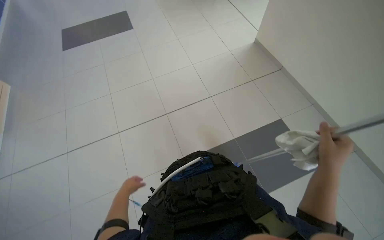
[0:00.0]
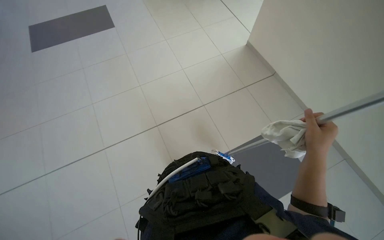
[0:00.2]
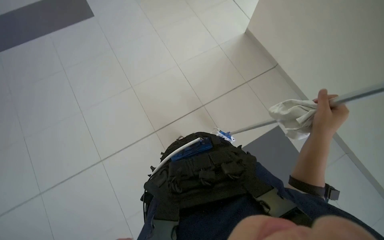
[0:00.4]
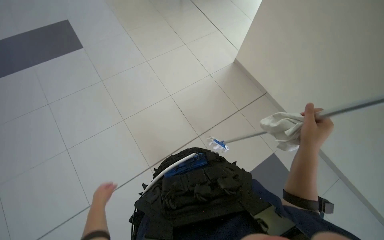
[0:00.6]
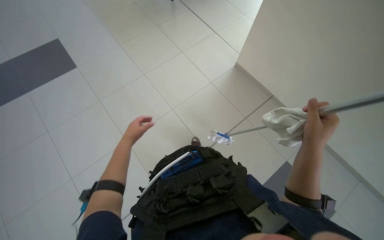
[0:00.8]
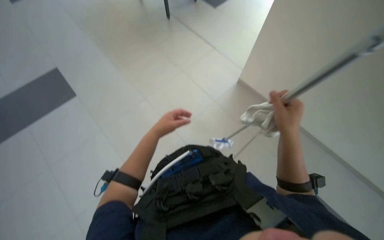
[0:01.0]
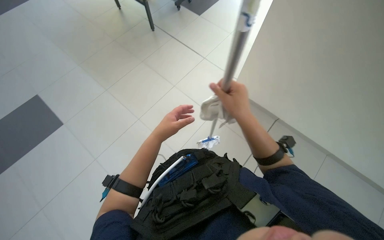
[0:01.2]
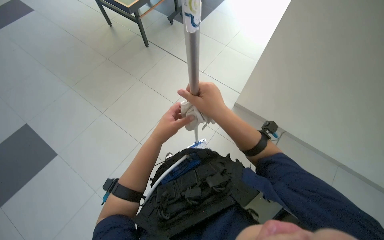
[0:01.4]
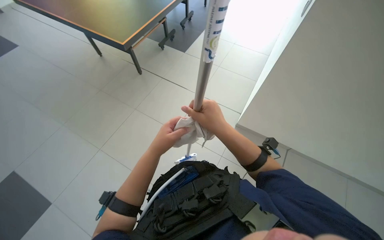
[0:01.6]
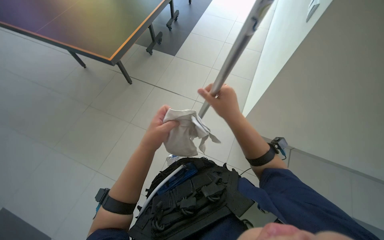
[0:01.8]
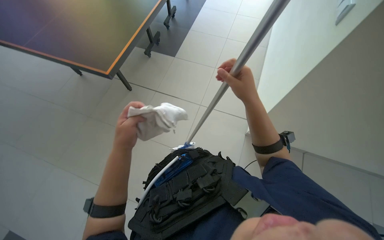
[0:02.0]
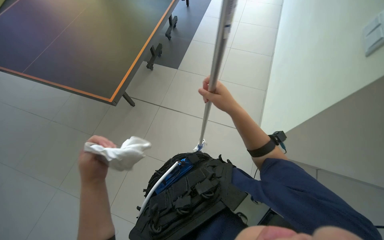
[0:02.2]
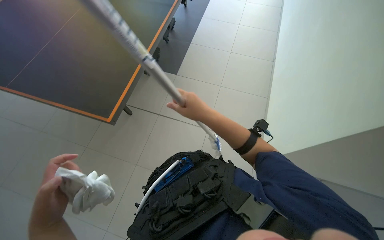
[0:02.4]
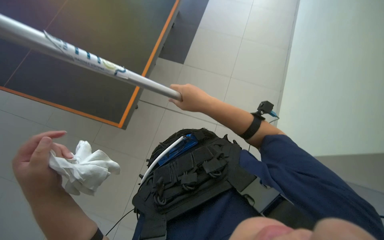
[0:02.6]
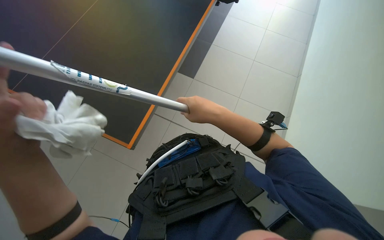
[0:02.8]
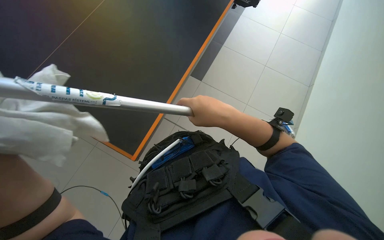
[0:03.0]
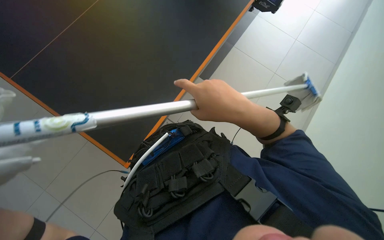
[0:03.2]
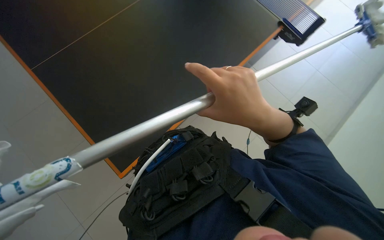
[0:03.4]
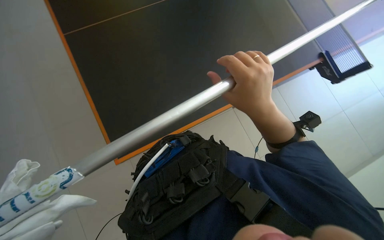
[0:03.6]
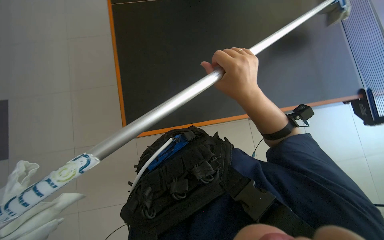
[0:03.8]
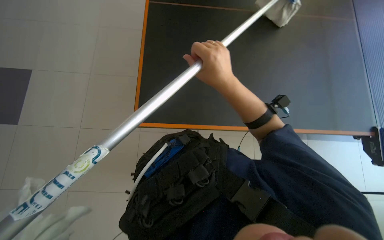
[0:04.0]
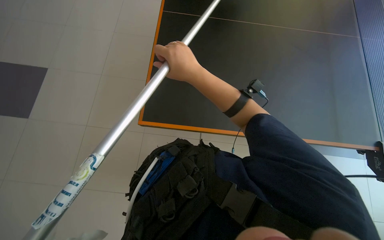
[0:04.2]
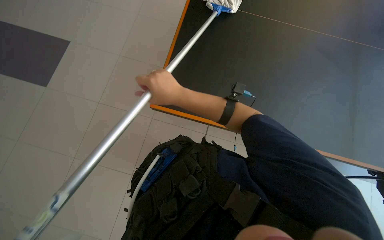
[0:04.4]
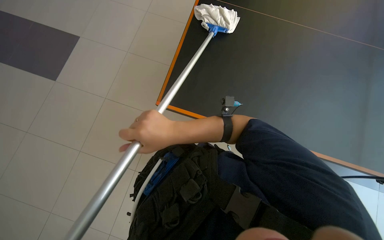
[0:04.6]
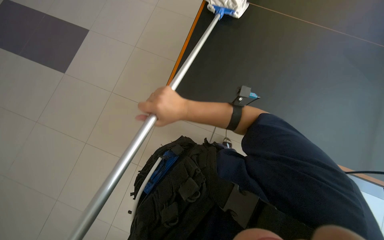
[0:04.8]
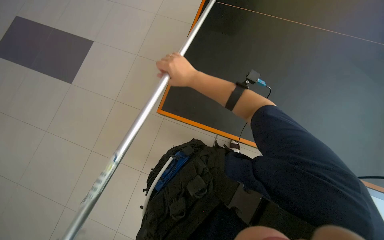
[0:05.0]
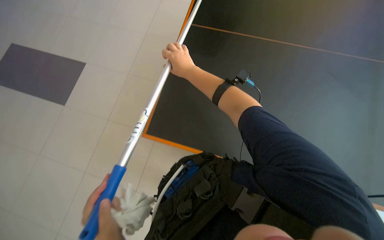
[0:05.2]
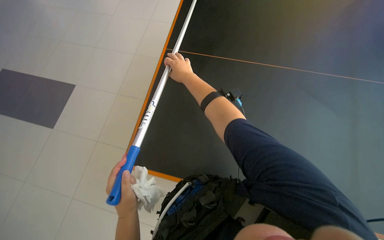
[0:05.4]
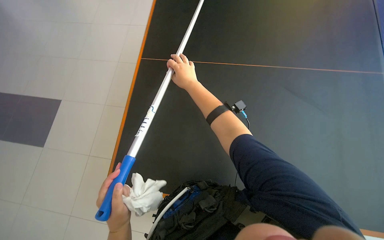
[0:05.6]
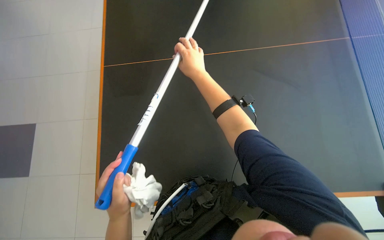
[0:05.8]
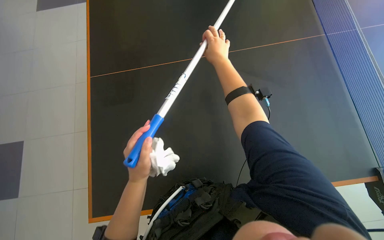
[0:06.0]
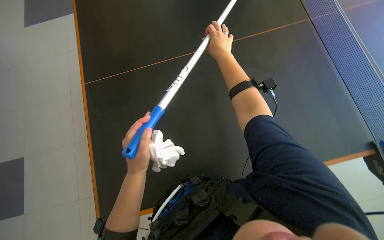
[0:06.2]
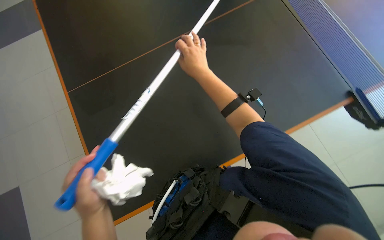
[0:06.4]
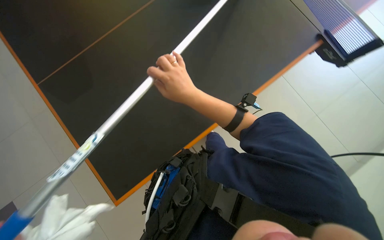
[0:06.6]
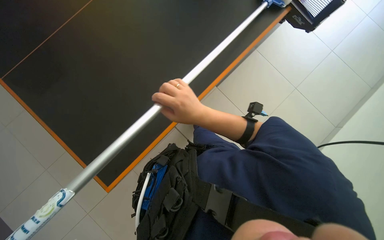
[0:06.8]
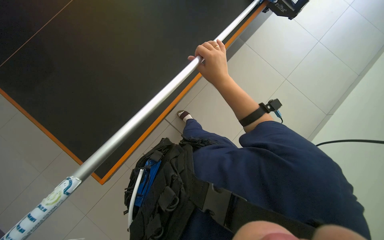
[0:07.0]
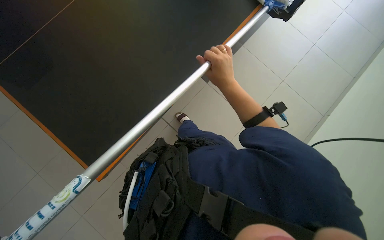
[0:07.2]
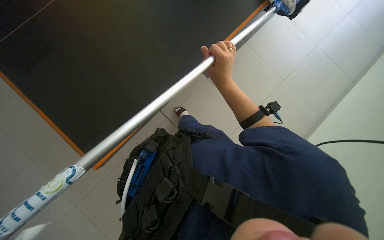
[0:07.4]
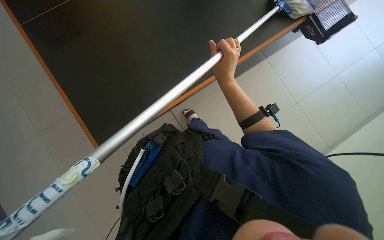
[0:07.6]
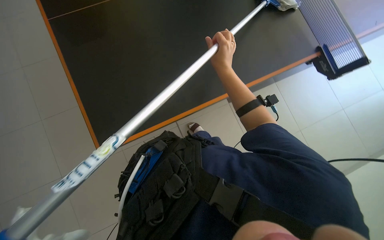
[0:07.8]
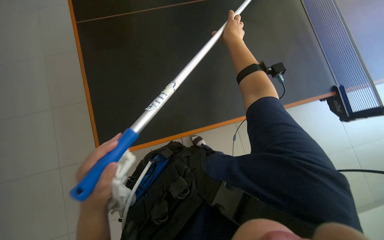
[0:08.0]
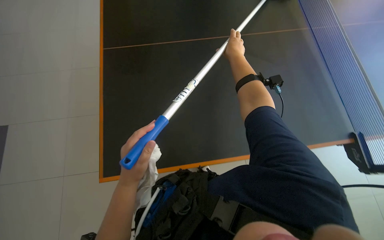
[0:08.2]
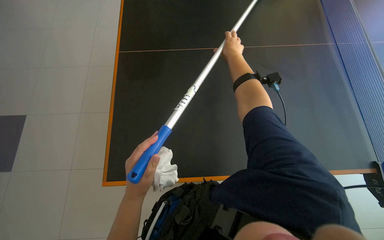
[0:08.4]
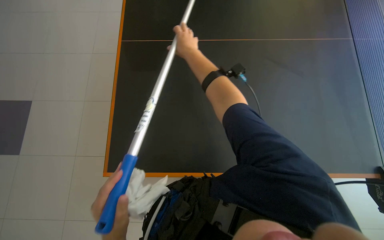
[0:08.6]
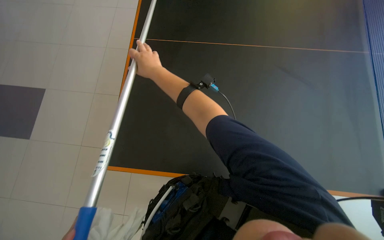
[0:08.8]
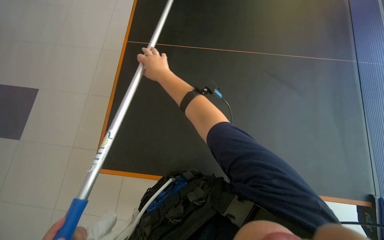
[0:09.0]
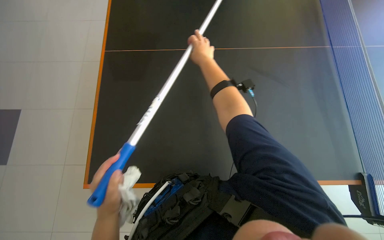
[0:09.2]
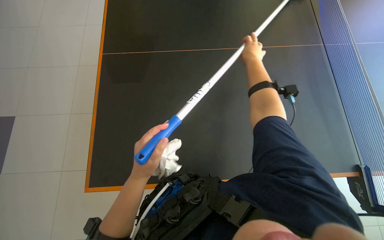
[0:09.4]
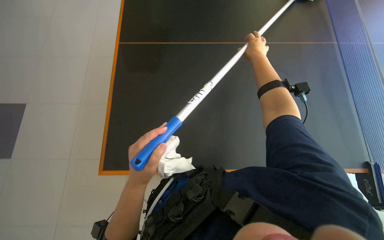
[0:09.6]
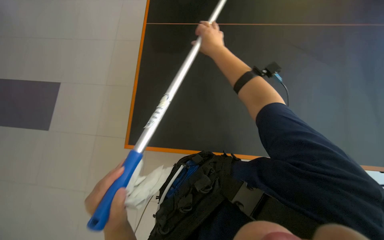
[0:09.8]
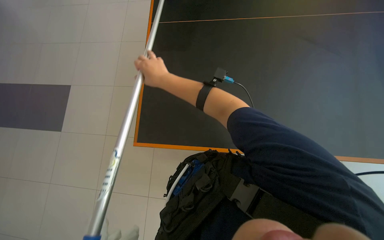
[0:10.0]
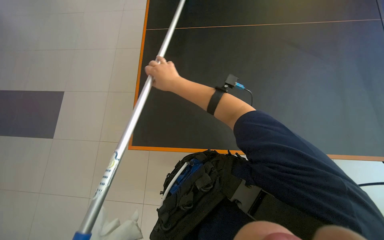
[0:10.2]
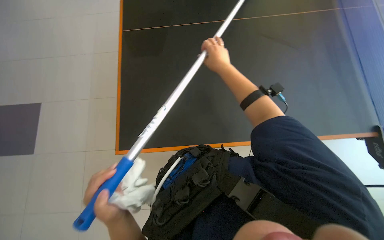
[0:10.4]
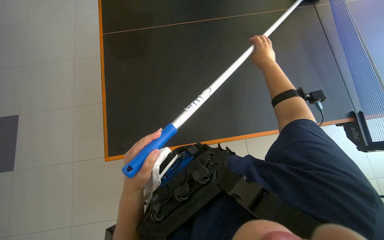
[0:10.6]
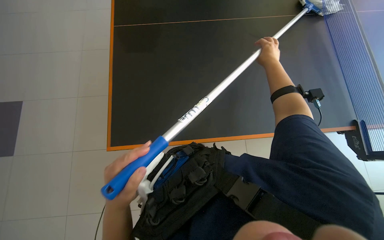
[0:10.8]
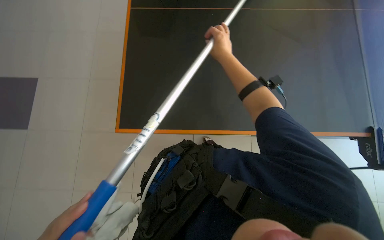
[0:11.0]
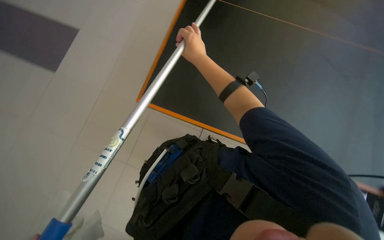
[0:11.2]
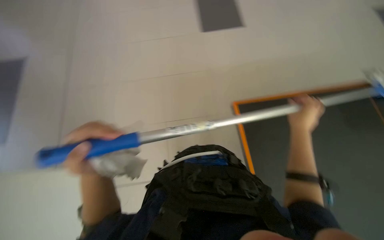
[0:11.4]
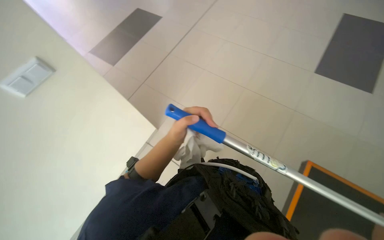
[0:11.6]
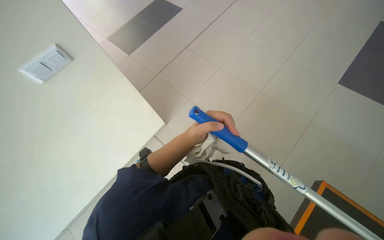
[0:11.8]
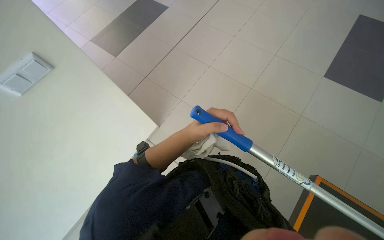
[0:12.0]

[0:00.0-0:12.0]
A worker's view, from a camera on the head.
Job: wiping surfaces.
The whole recording: Cleaning large black table. The worker cleans a large black table using a pole with a white cloth.
0:06.0 to 0:07.6: The wearer looks roughly 35 degrees further to the right. The camera pitches downward, by about 25 degrees.
0:07.6 to 0:09.0: The right hand is displaced to the left and farther from the camera by roughly 15 cm.
0:09.0 to 0:10.4: The right hand moves left and right over some 30 cm, changing direction 2 times.
0:10.4 to 0:12.0: The scene turns about 25 degrees clockwise in the picture.

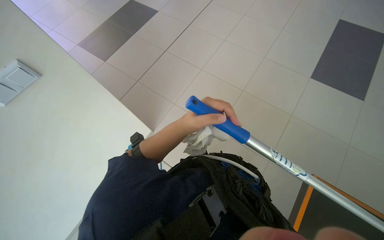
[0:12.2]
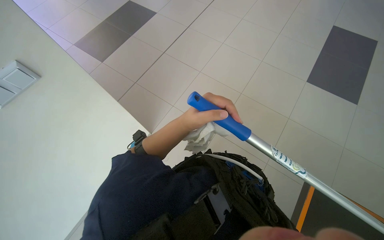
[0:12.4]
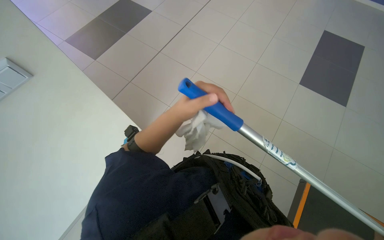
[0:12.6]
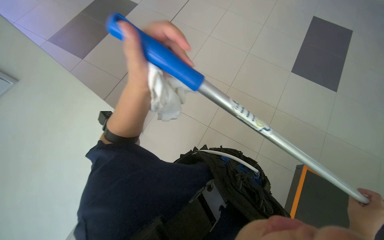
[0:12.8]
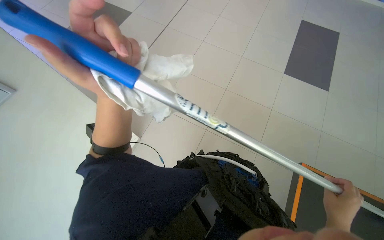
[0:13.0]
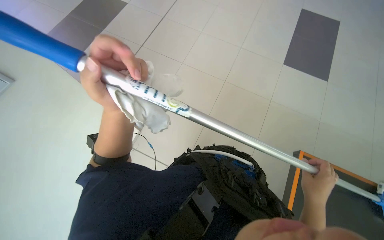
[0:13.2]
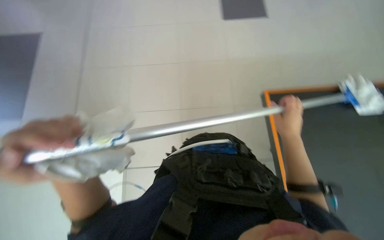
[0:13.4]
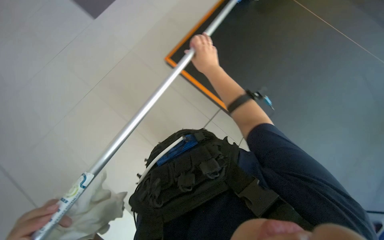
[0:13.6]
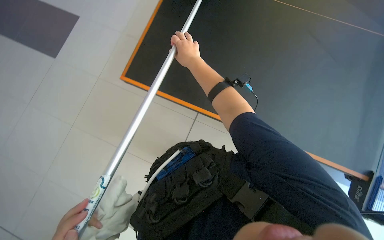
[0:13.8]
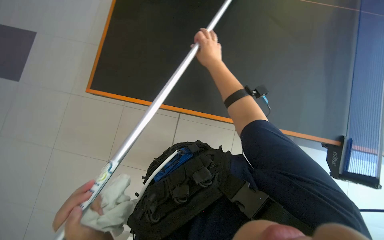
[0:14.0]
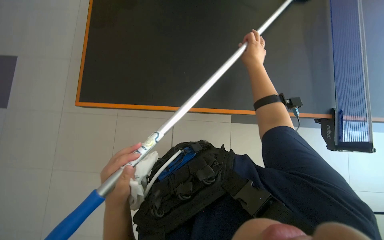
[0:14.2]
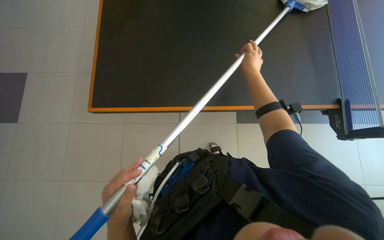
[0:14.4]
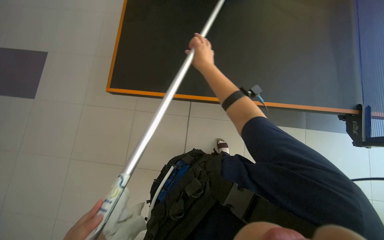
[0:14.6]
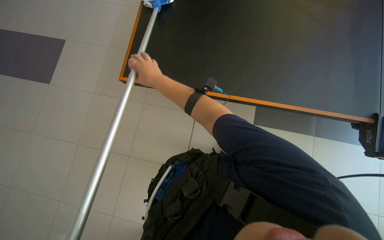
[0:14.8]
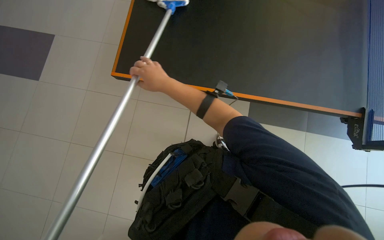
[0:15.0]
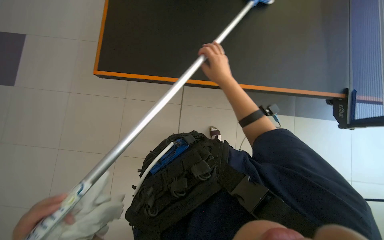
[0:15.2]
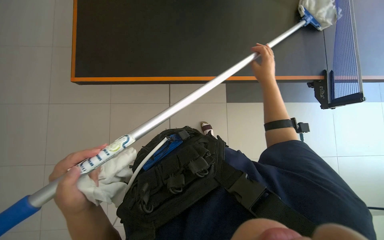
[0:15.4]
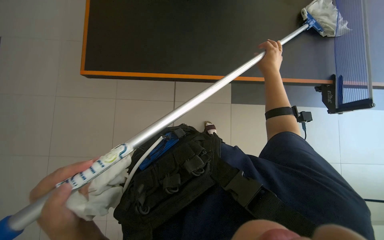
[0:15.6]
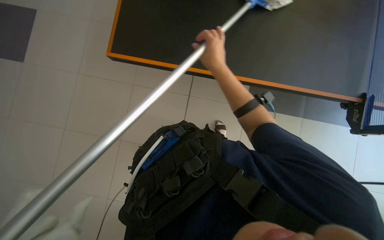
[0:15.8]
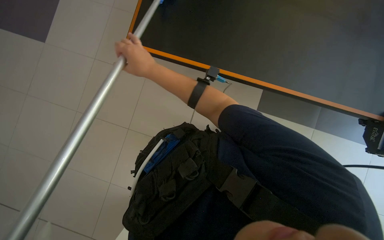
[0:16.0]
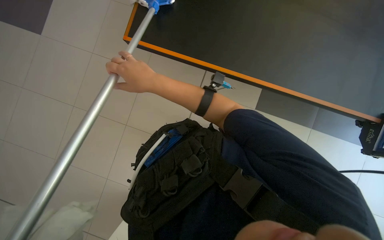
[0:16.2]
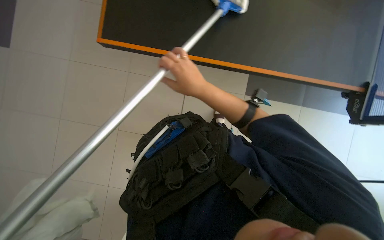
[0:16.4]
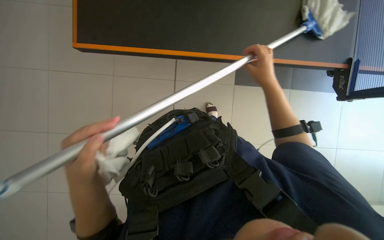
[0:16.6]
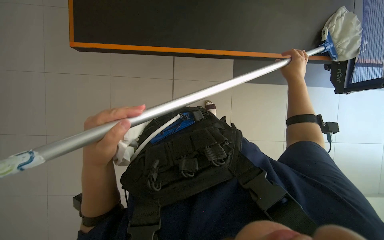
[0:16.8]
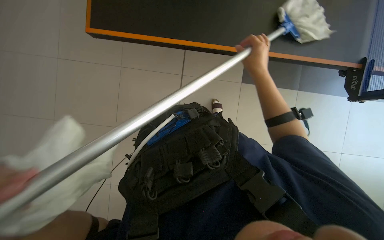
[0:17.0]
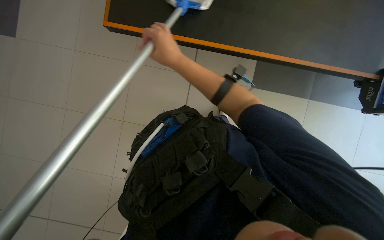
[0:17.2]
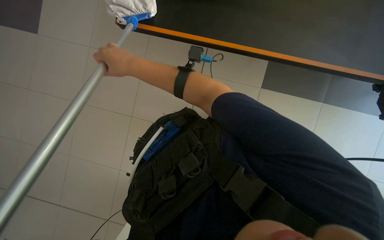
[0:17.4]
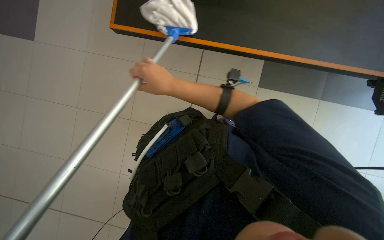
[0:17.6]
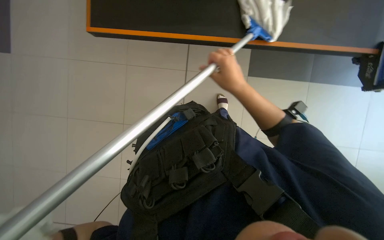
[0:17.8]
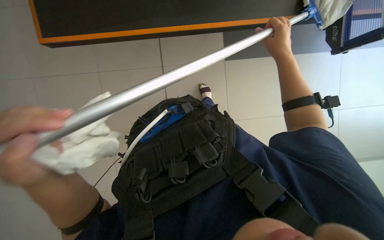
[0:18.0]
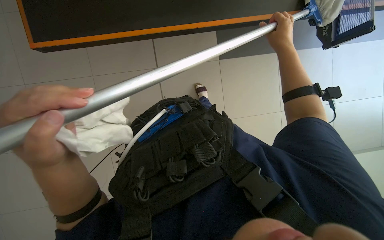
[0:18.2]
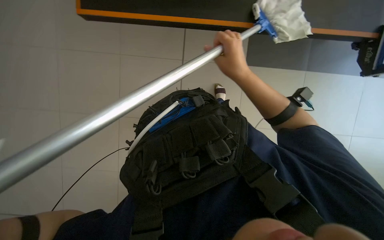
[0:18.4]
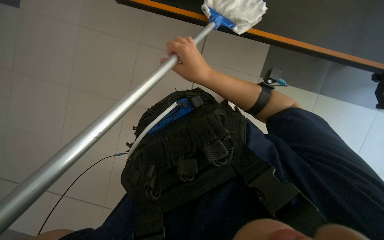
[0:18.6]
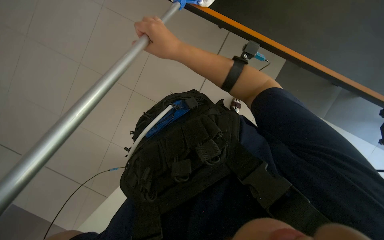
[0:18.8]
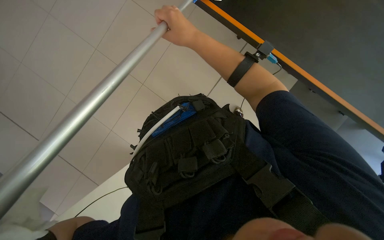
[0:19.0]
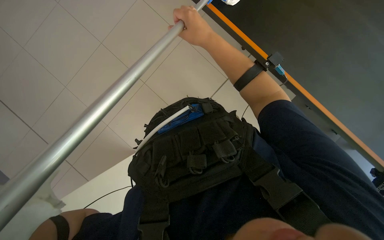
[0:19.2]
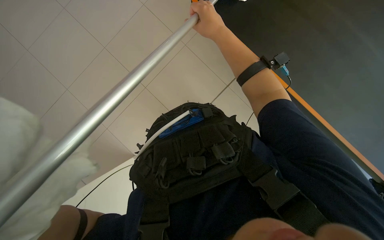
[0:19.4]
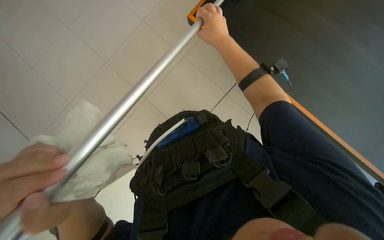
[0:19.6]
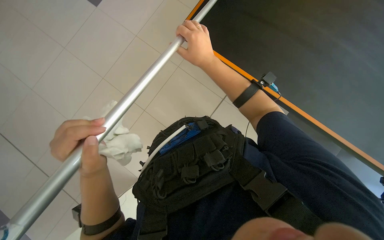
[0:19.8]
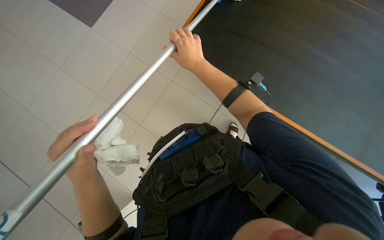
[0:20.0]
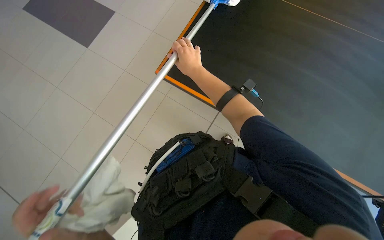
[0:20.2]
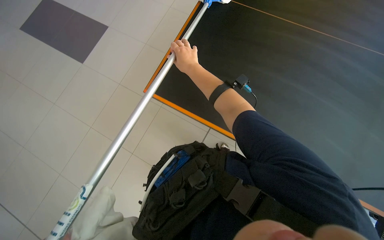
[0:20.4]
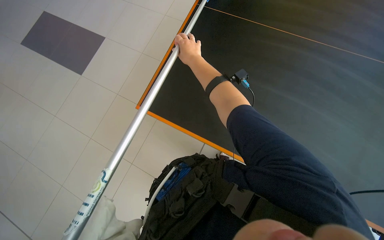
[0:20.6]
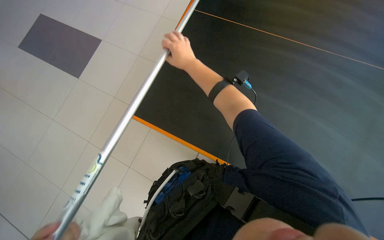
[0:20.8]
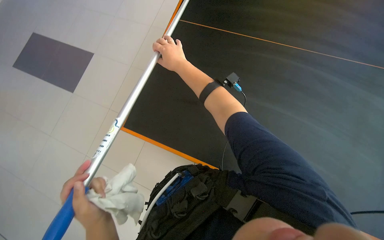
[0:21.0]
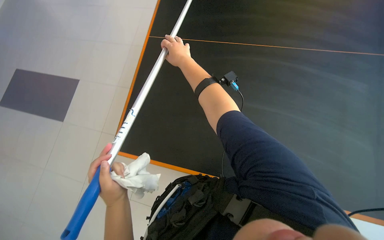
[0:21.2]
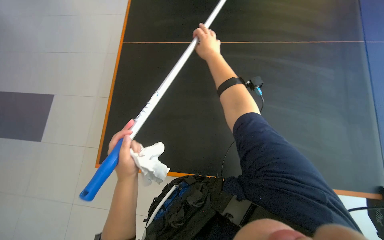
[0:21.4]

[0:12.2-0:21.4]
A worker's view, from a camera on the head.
Job: wiping surfaces.
The whole recording: Cleaning large black table. The worker cleans a large black table using a pole with a white cloth.
0:13.8 to 0:15.2: The right hand swings left and right, approximately 30 cm each way, with 2 reversals.
0:16.8 to 0:18.4: The right hand goes left and right, roughly 50 cm each way, reversing 2 times.
0:18.4 to 0:19.8: The right hand heads to the left, covering roughly 10 cm.
0:19.8 to 0:21.4: The view swings some 20 degrees to the left. The right hand travels up the picture by about 15 cm.
